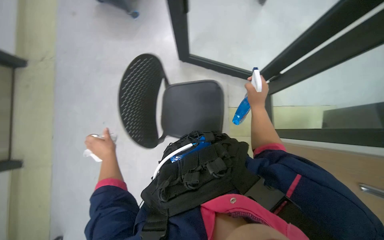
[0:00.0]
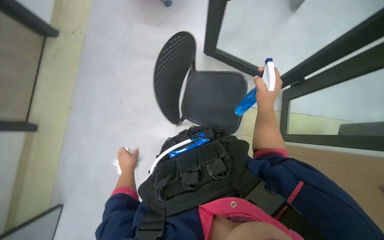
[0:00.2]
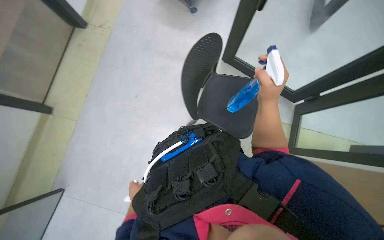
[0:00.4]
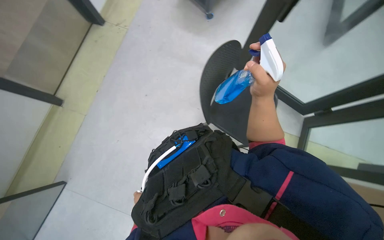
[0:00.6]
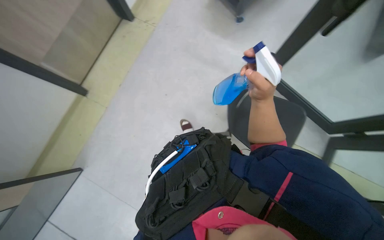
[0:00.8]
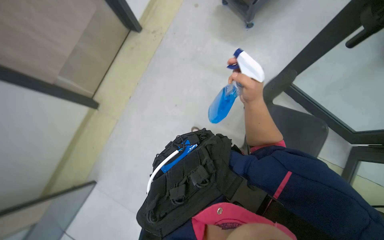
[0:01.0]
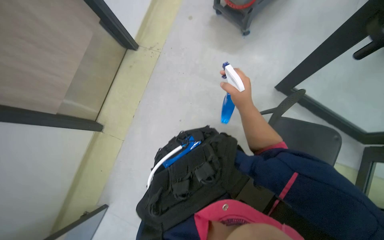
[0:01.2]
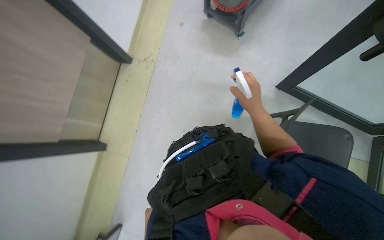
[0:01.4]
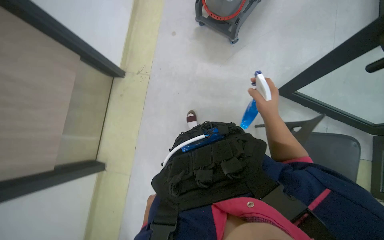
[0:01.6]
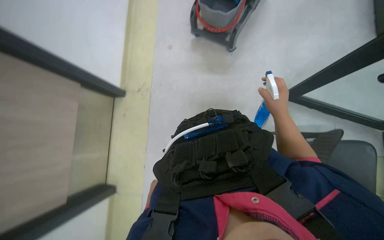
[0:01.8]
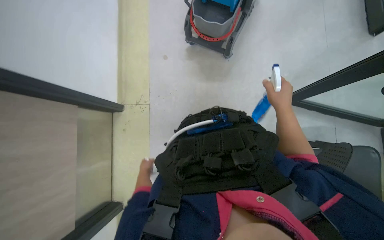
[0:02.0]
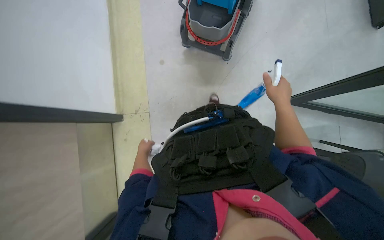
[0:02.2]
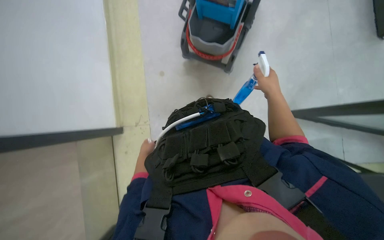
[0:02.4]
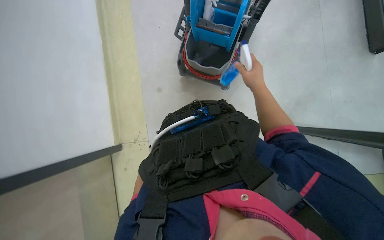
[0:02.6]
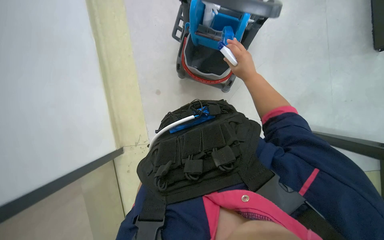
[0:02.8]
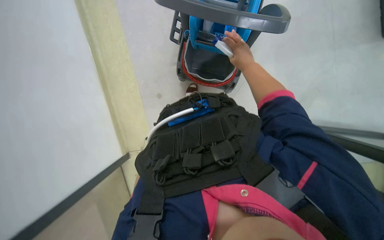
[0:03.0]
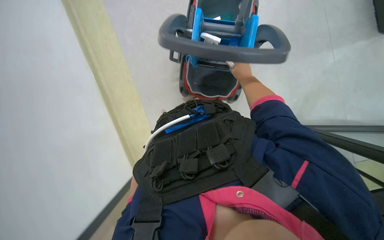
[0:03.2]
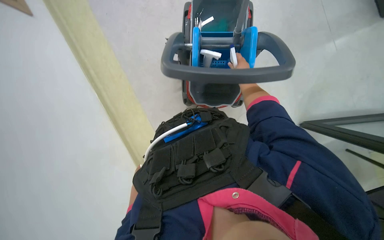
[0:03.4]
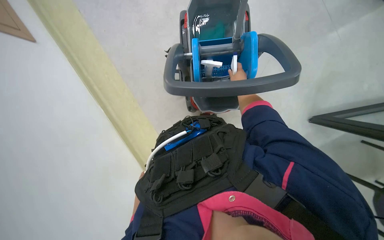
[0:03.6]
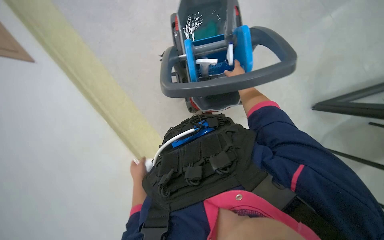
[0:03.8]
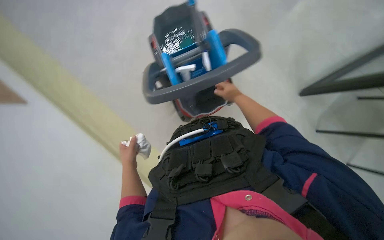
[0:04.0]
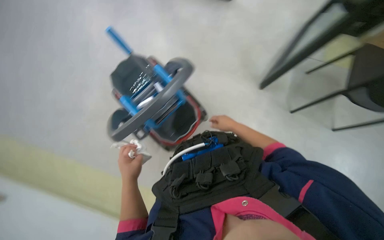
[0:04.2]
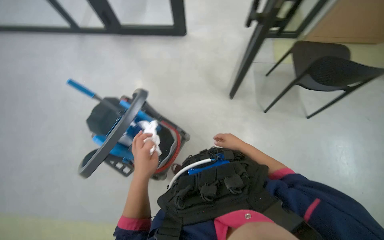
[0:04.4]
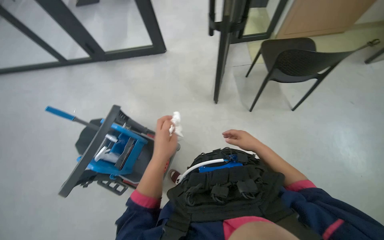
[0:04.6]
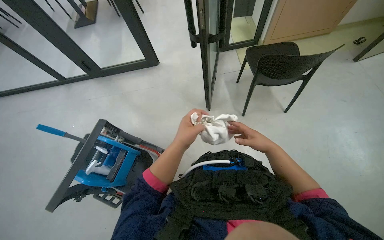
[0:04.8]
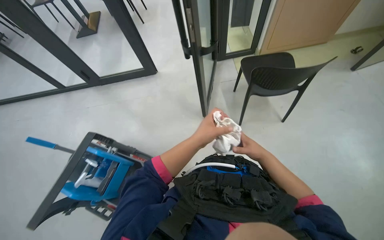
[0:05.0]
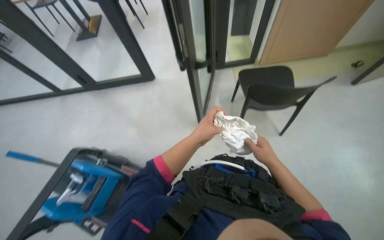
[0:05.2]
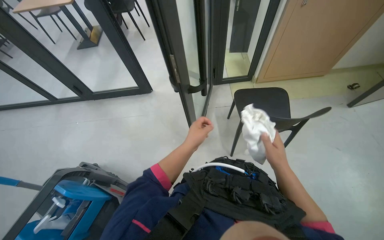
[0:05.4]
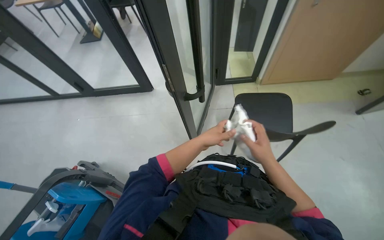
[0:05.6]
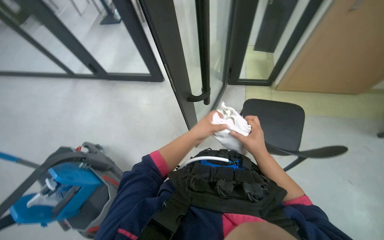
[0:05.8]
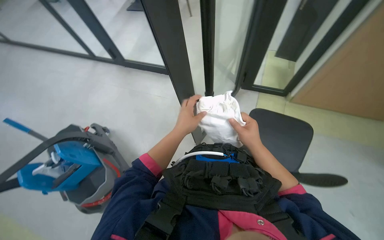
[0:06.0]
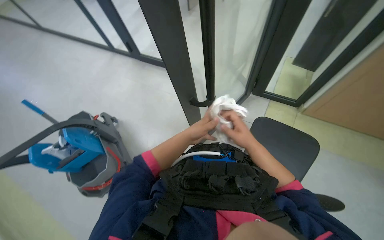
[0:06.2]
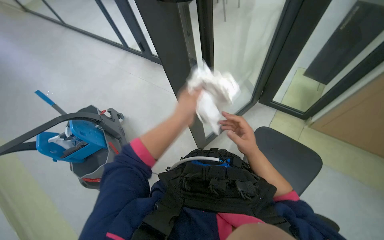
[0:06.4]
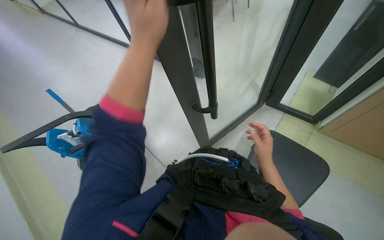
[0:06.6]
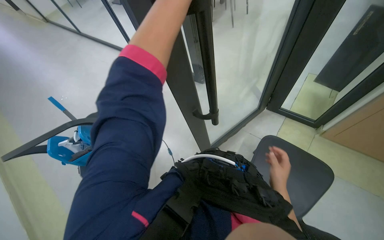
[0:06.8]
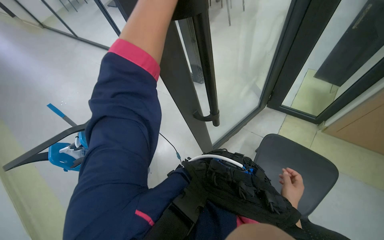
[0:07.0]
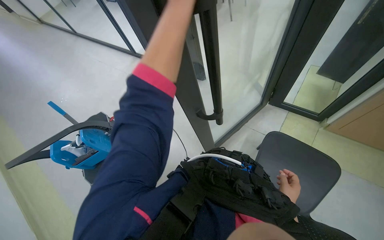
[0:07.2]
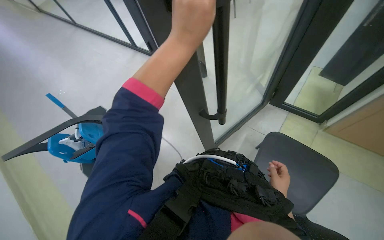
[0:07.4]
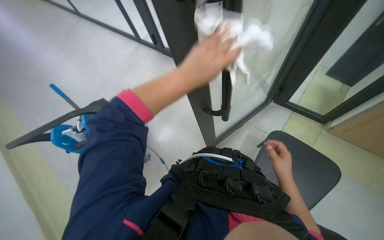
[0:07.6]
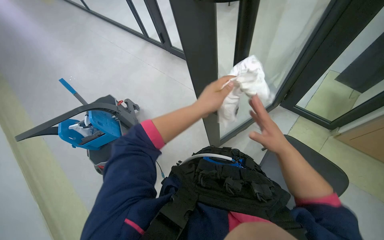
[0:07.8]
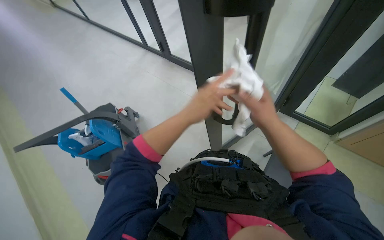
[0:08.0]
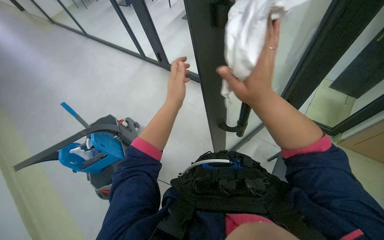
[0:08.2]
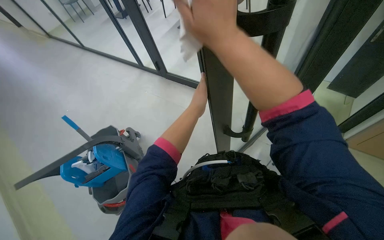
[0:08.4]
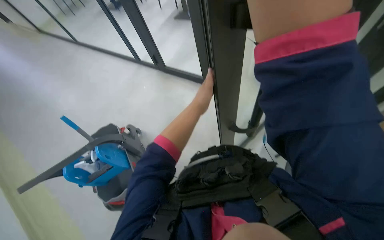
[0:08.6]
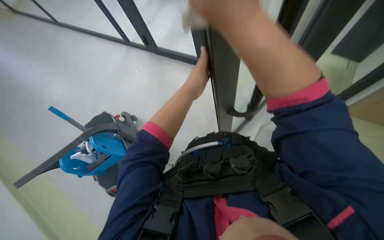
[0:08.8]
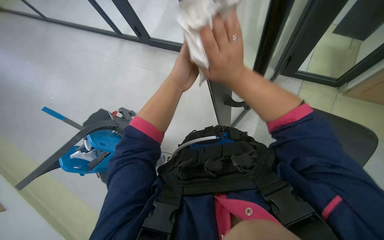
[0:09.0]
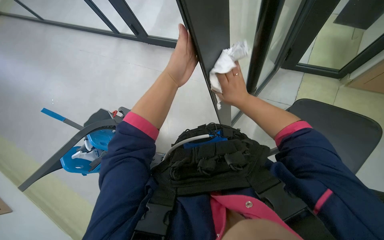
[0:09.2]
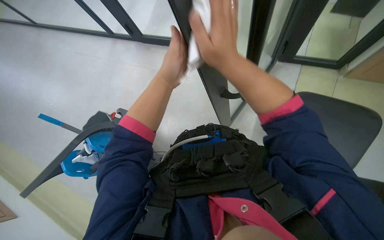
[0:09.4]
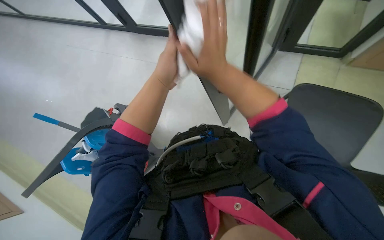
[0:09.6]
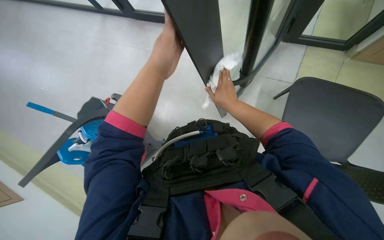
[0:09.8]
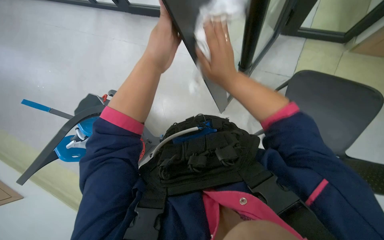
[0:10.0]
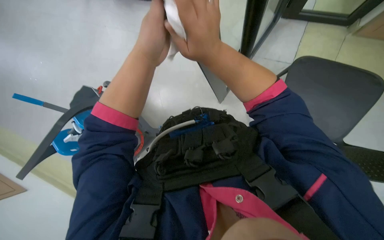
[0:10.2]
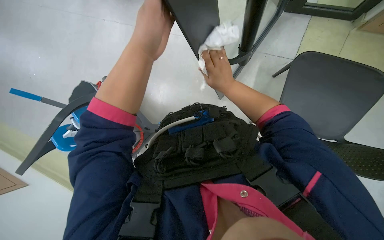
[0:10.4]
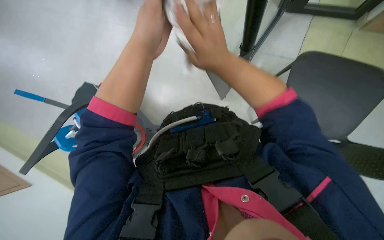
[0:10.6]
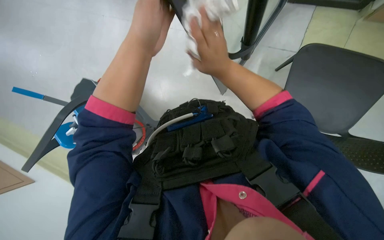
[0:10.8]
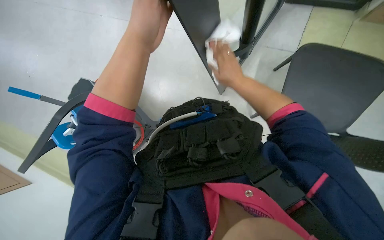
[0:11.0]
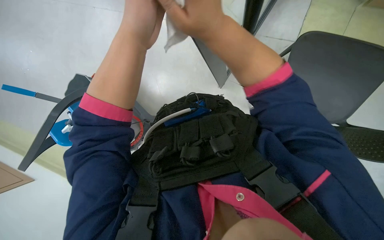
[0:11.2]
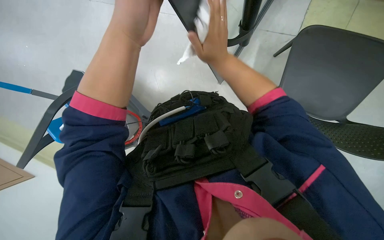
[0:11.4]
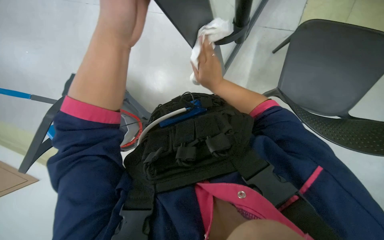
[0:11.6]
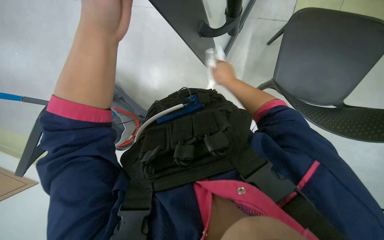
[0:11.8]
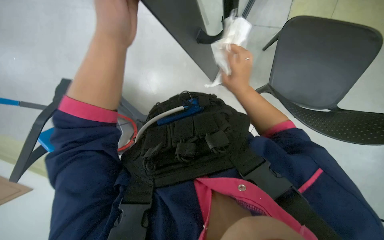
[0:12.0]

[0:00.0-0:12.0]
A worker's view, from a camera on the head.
Job: wiping surfaces.
The whole recording: Wiping glass partition. The worker wipes the glass partition with a white cloth.
0:00.0 to 0:01.6: The camera pitches upward, by approximately 15 degrees.
0:01.6 to 0:03.0: The camera travels some 80 cm.
0:04.4 to 0:06.0: The camera is carried some 70 cm. The wearer looks some 15 degrees further to the left.
0:06.0 to 0:07.6: The head rotates approximately 20 degrees to the left. The right hand shifts about 15 cm to the right.
0:07.6 to 0:09.0: The right hand shifts some 40 cm to the left and up the picture.
0:09.0 to 0:10.4: The camera pitches downward, by some 15 degrees. The right hand swings nearer and farther, about 15 cm each way, with 4 reversals.
0:10.4 to 0:12.0: The right hand swings nearer and farther, some 20 cm each way, with 4 reversals.

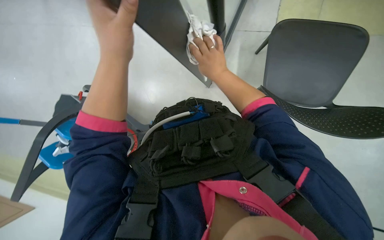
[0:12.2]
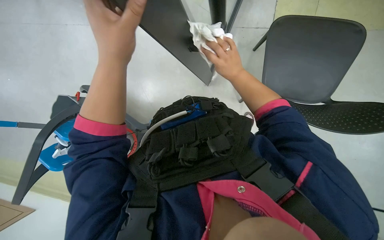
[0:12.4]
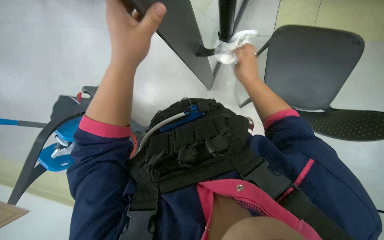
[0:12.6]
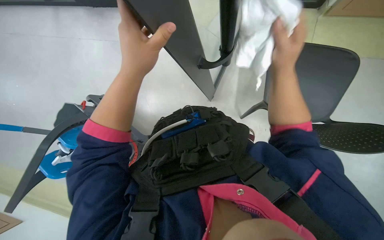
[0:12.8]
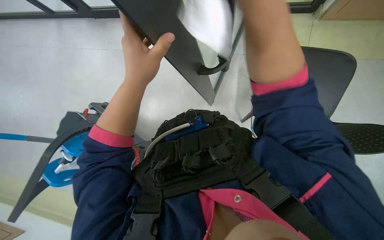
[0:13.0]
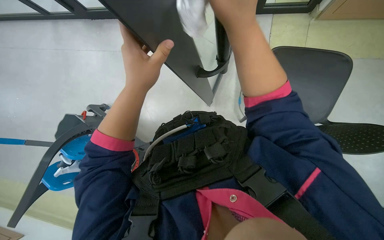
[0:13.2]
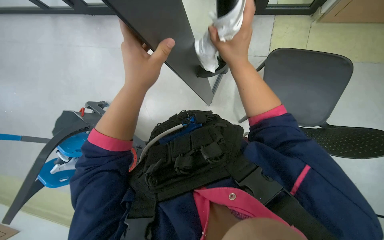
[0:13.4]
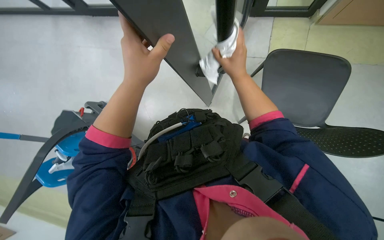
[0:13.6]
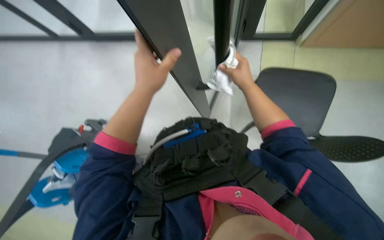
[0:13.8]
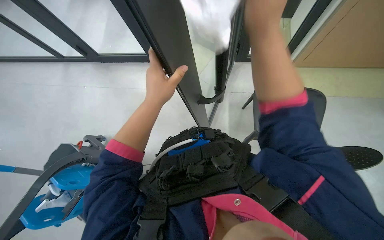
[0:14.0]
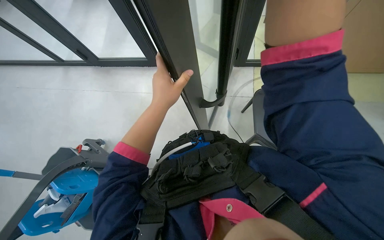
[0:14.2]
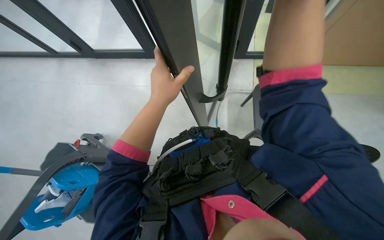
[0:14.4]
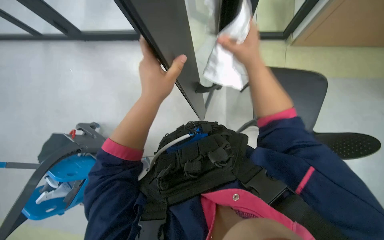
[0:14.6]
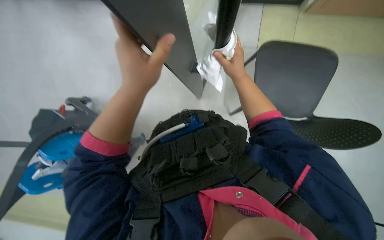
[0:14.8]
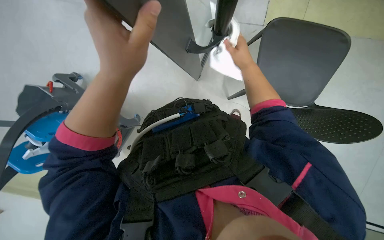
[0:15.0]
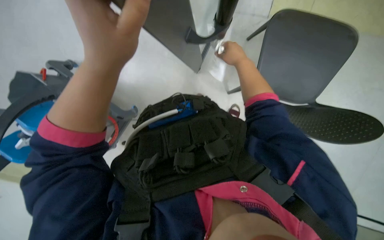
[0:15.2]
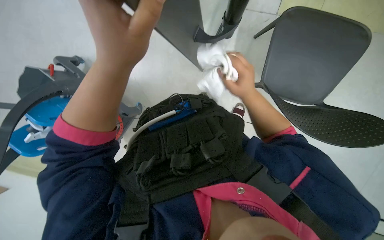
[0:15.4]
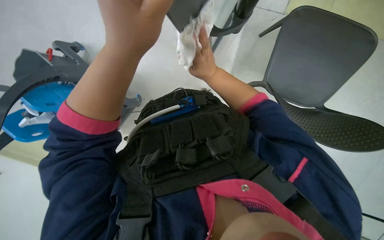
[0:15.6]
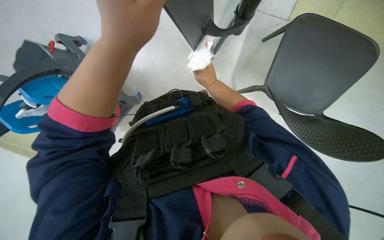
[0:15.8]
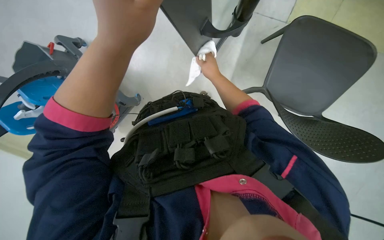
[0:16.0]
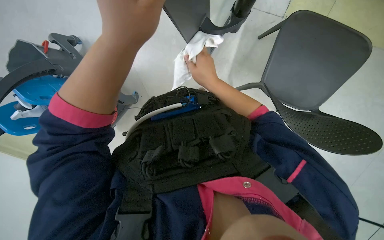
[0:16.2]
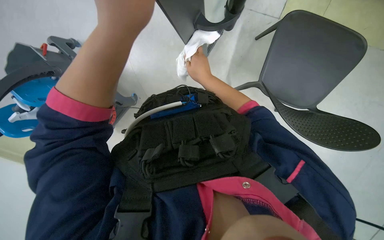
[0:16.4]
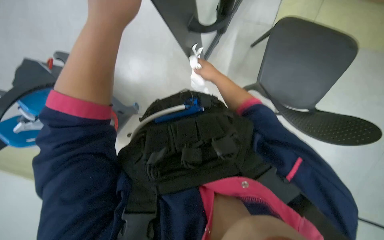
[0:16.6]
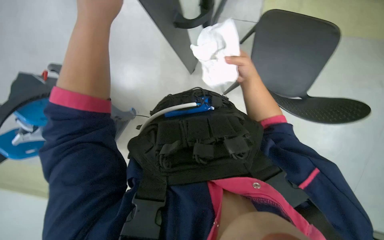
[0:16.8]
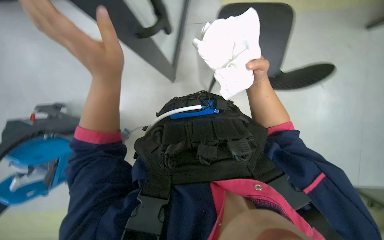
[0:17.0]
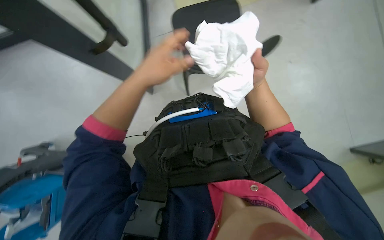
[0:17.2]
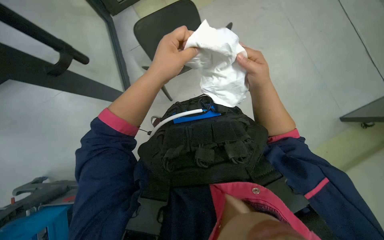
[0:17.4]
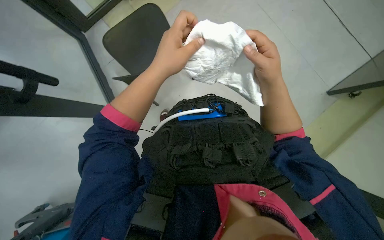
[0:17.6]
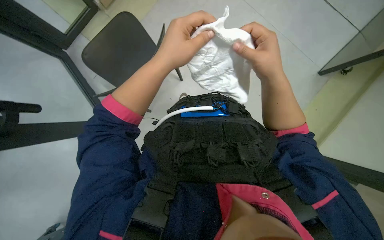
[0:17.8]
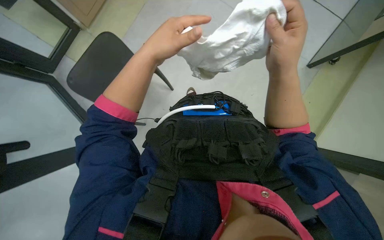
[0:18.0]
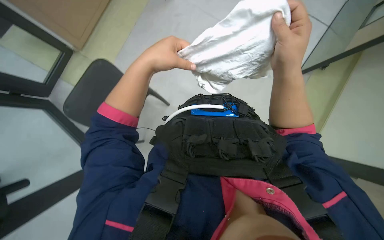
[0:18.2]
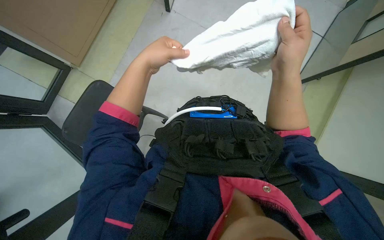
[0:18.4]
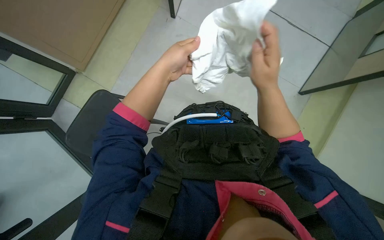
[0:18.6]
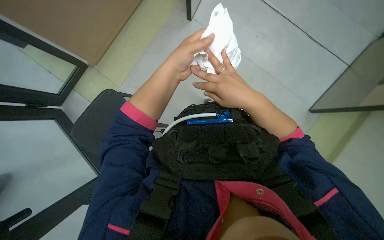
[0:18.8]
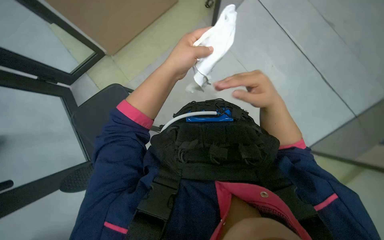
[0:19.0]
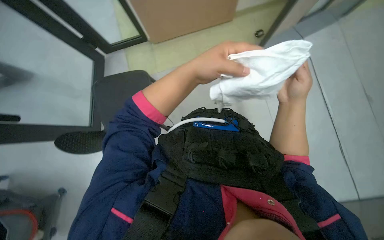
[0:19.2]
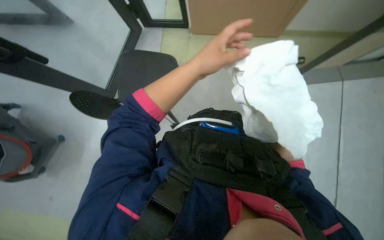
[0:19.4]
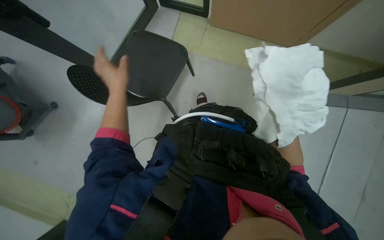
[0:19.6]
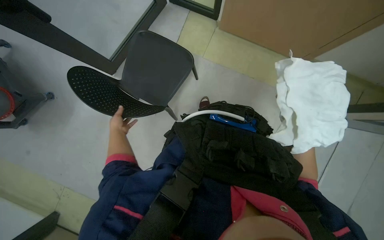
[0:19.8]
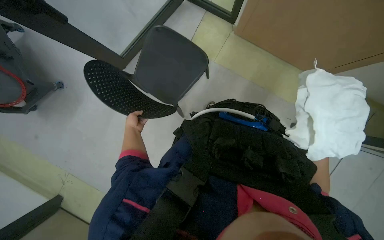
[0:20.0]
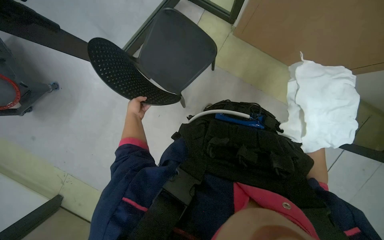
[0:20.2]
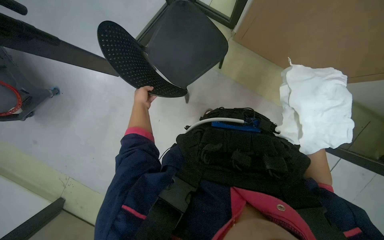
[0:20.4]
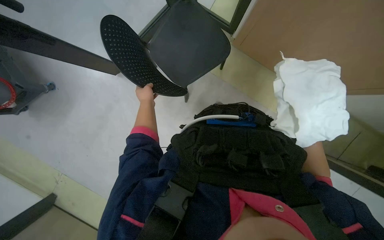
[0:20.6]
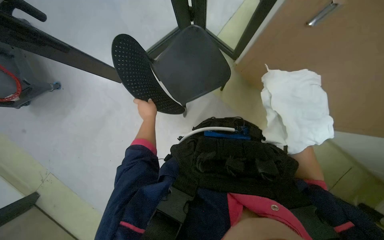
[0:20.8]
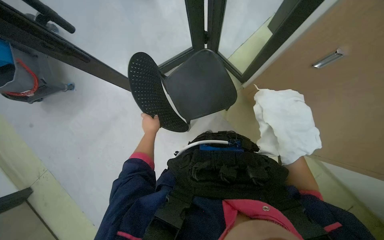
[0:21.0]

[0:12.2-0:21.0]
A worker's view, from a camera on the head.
Job: wiping surfaces.
The whole recording: Wiping glass partition. The worker wipes the glass partition with a white cloth.
0:12.2 to 0:13.6: The right hand goes nearer to the camera and returns, some 25 cm each way.
0:13.6 to 0:15.2: The camera pitches downward, by about 15 degrees.
0:15.2 to 0:16.6: The right hand moves to the left, roughly 10 cm.
0:16.6 to 0:18.0: The right hand heads nearer to the camera, covering roughly 25 cm.
0:18.0 to 0:19.6: The left hand goes approximately 20 cm to the left and farther from the camera.
